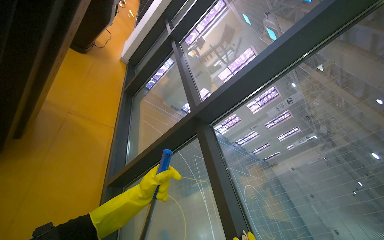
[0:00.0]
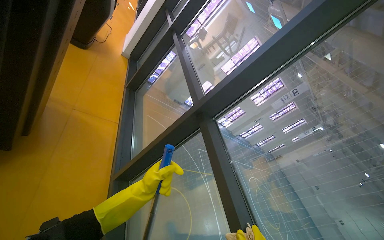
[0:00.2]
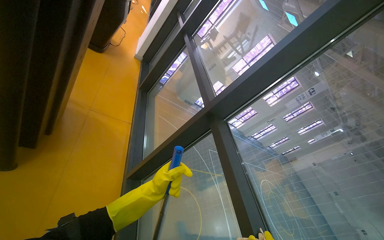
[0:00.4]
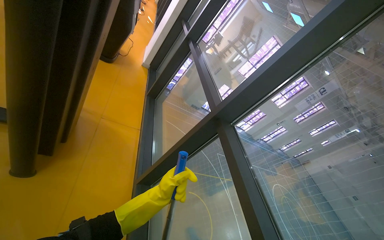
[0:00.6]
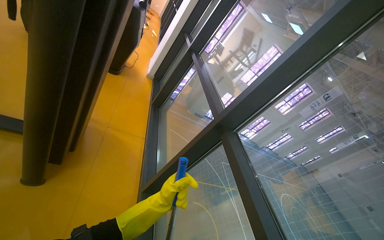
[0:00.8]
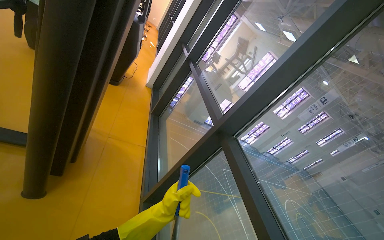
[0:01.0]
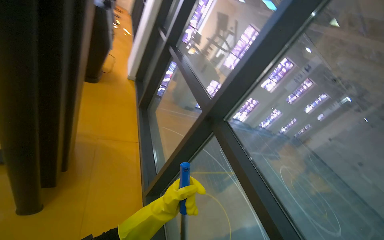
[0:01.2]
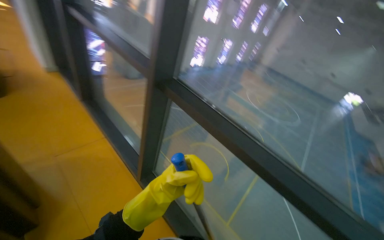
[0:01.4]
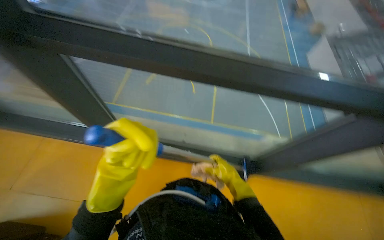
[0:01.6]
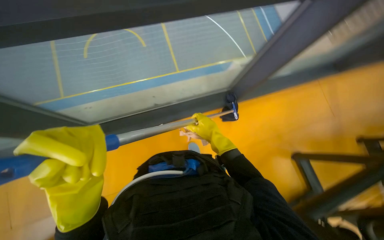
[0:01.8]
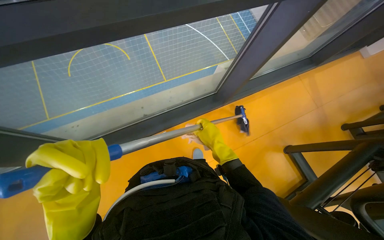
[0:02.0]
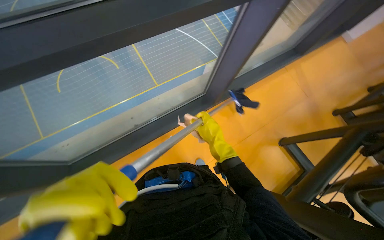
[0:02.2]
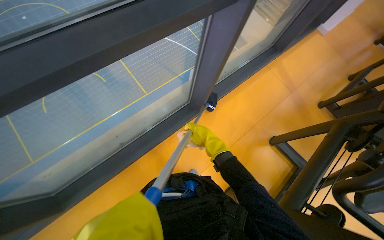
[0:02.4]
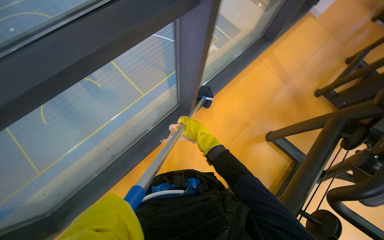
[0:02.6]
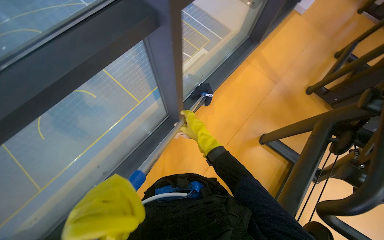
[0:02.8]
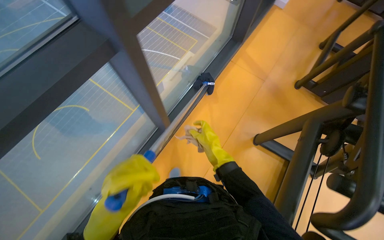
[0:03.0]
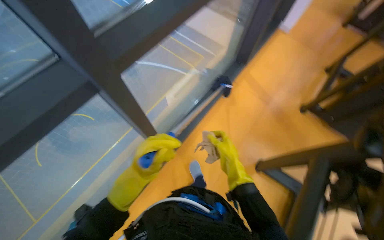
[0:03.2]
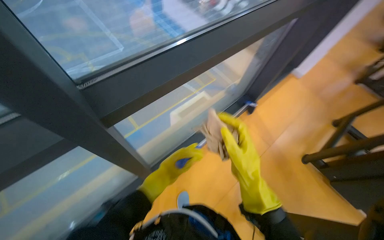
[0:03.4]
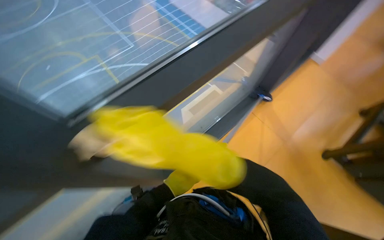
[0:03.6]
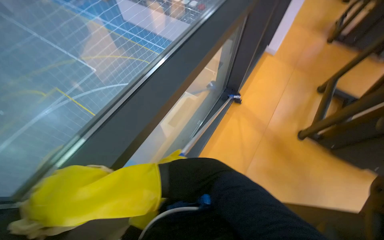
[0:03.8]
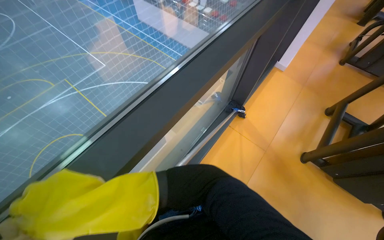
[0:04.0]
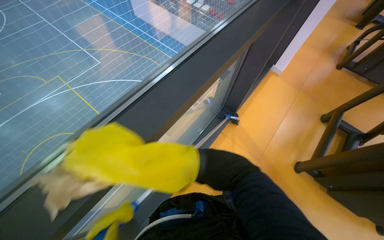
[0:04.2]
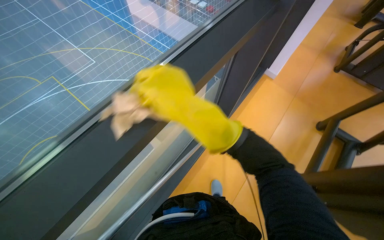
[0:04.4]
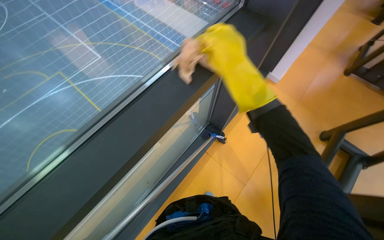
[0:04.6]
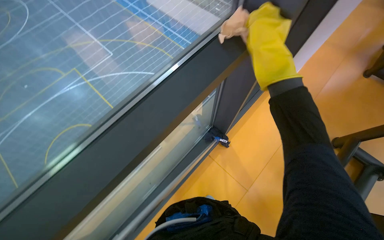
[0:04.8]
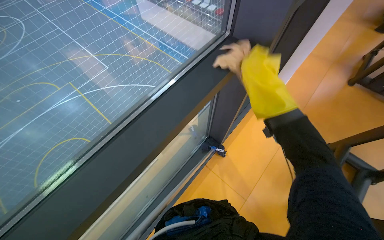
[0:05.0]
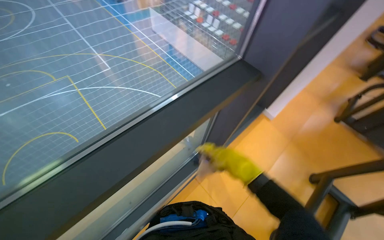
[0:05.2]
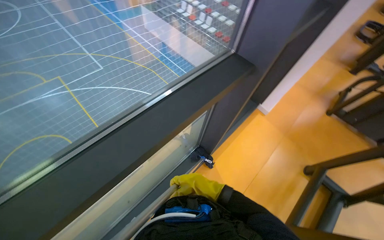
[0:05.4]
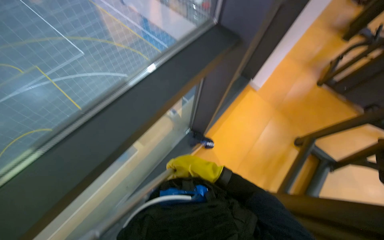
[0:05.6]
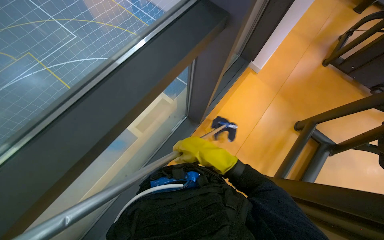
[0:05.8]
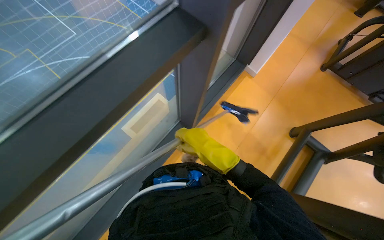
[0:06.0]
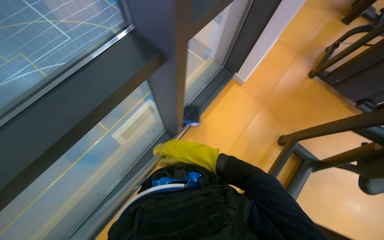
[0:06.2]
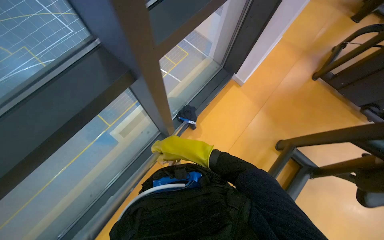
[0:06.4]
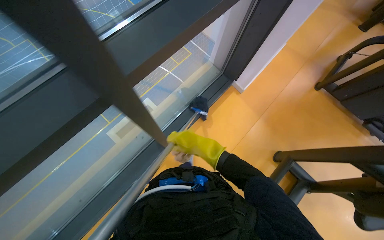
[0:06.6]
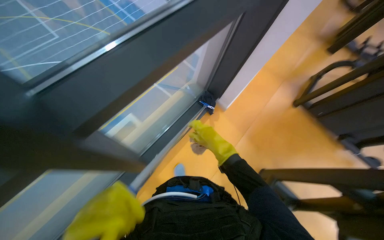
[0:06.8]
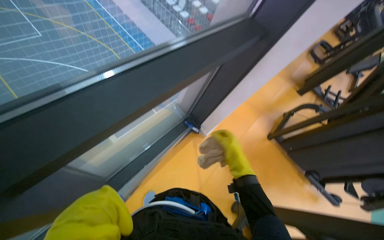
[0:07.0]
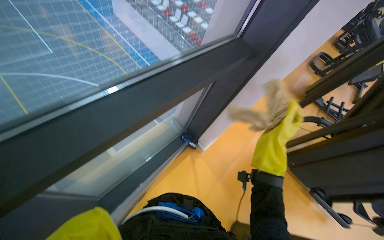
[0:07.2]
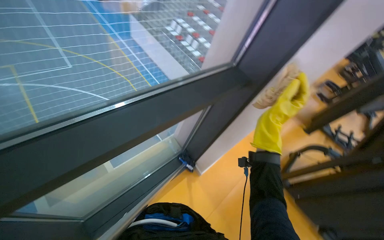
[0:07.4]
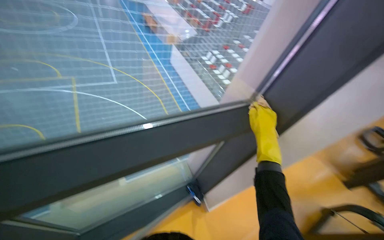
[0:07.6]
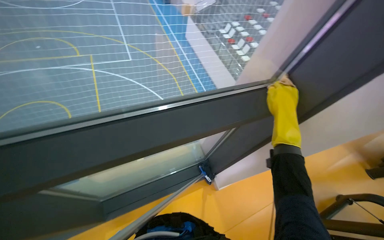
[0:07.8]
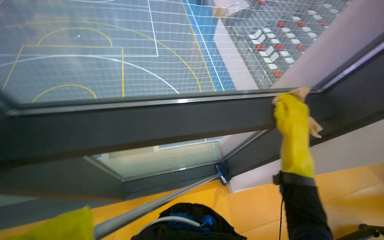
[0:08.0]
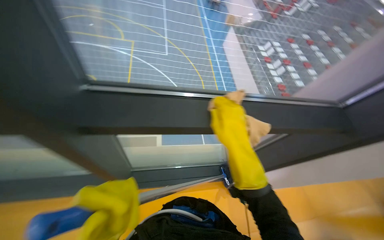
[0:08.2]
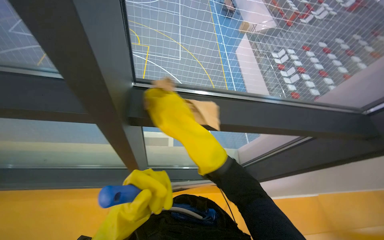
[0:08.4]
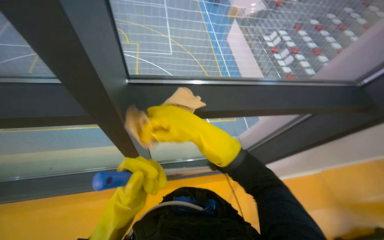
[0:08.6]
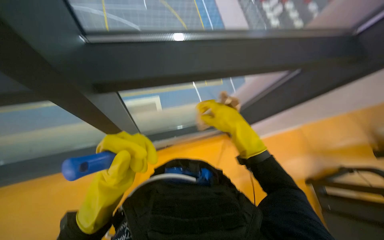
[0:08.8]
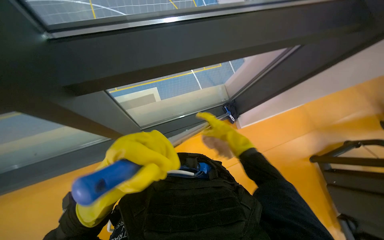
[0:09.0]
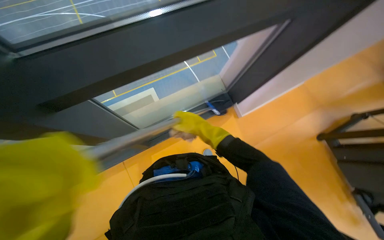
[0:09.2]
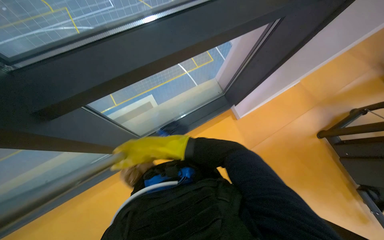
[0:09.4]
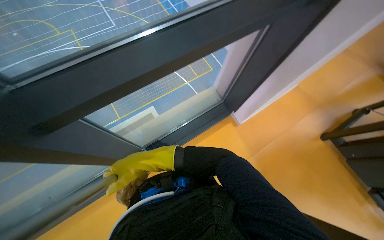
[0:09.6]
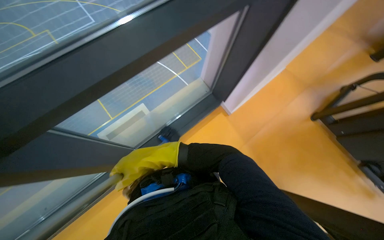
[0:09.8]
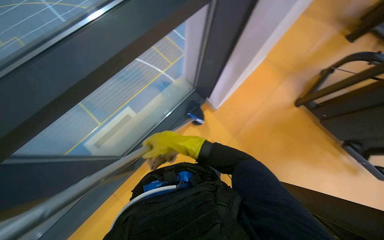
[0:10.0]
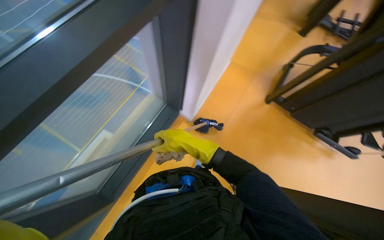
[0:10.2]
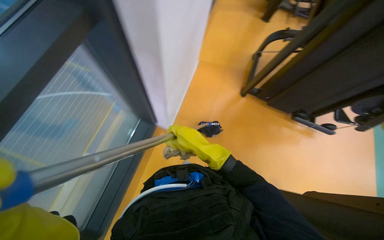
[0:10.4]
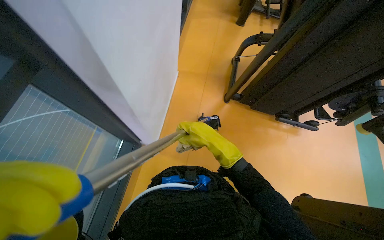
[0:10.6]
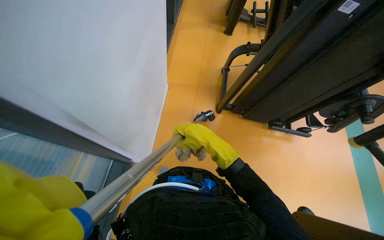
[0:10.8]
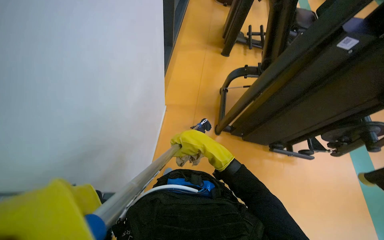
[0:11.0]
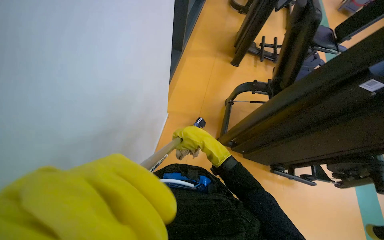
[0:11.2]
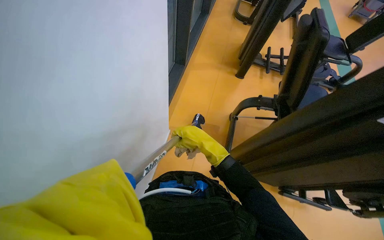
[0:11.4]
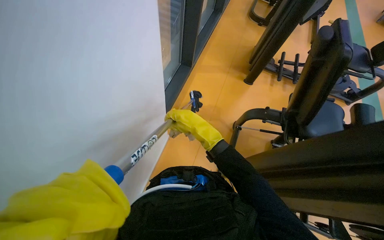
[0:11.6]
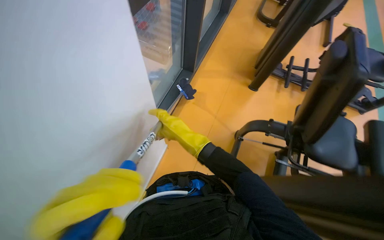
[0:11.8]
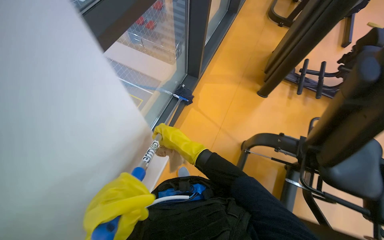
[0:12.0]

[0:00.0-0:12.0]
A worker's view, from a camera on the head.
Job: cleaning windows.
The whole recording: Cleaning gym windows. The worker cleans the gym windows using a long pole and wipes the frames with a cloth.
0:00.0 to 0:01.6: The wearer's head swings approximately 60 degrees to the right. The view tips downward by about 35 degrees.
0:01.6 to 0:03.0: The wearer's head swings approximately 30 degrees to the right. The right hand shifts some 15 cm up the picture.
0:04.4 to 0:06.0: The right hand is displaced to the right and farther from the camera by roughly 30 cm, and goes down the picture and returns, approximately 5 cm each way.
0:06.0 to 0:07.6: The camera travels about 70 cm. The wearer looks some 30 degrees further upward.
0:07.6 to 0:09.0: The view tips downward by some 25 degrees. The right hand reaches about 60 cm to the left, then returns.
0:09.0 to 0:10.4: The head travels about 50 cm. The head rotates approximately 50 degrees to the right.
0:10.4 to 0:12.0: The wearer moves some 1 m.

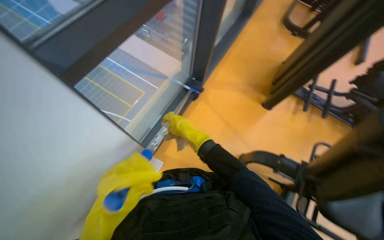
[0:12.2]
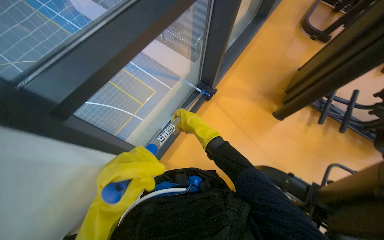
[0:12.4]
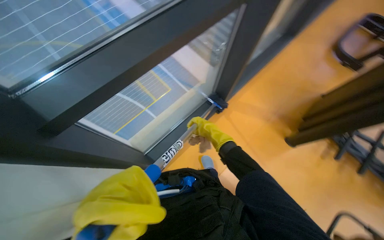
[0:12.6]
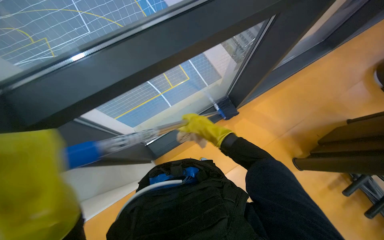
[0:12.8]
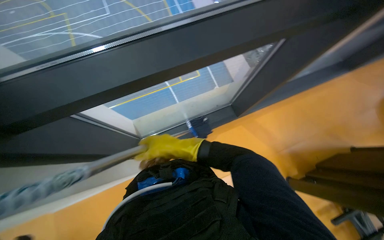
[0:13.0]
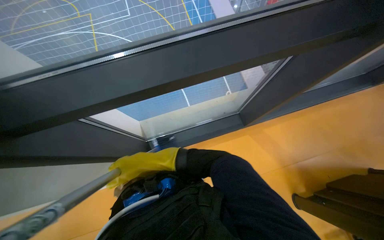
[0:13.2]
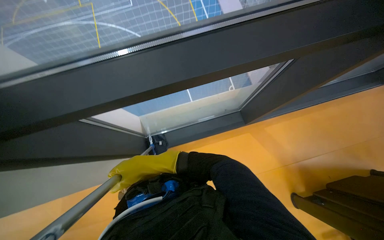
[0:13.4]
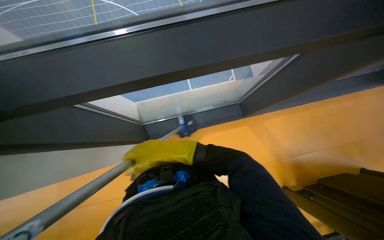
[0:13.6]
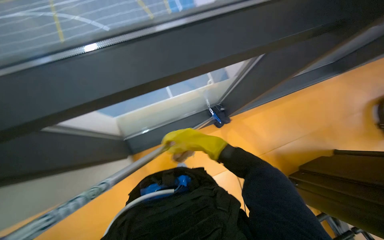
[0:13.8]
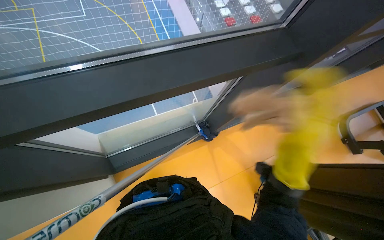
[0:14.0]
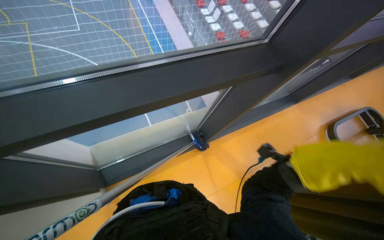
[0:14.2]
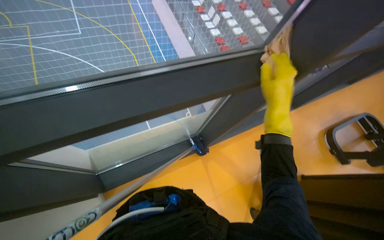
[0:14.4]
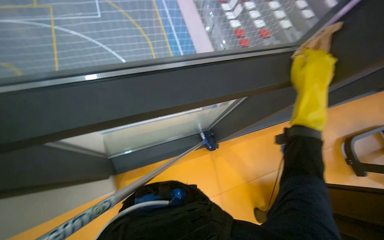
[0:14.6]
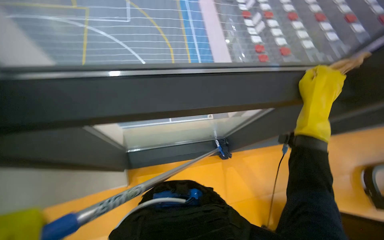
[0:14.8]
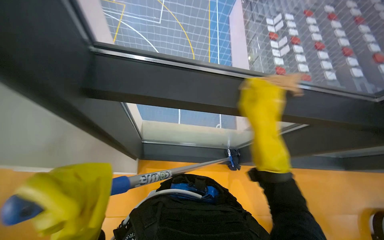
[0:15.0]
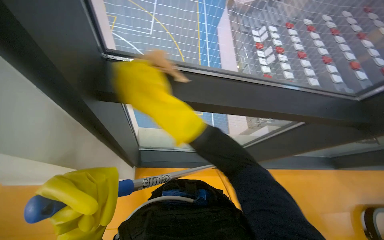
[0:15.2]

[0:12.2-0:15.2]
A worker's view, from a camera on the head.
Job: cleaning windows.
The whole recording: Cleaning gym windows. The worker cleans the gym windows using a long pole and wipes the frames with a cloth.
0:12.2 to 0:13.8: The view tilts roughly 15 degrees downward. The scene rotates clockwise by roughly 30 degrees.
0:13.8 to 0:15.2: The camera pitches upward, by roughly 15 degrees.

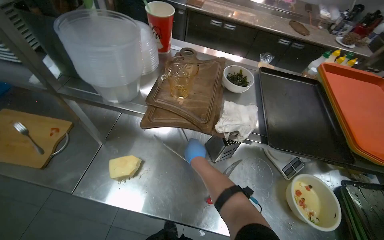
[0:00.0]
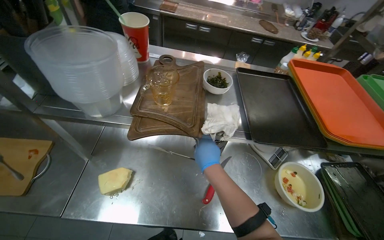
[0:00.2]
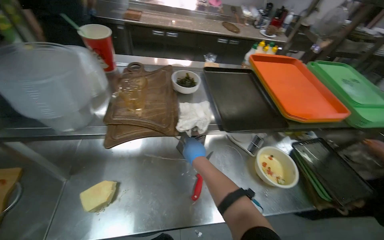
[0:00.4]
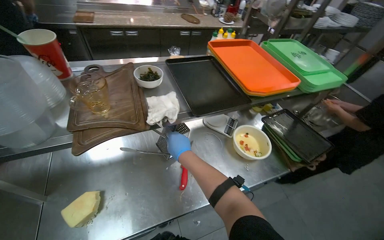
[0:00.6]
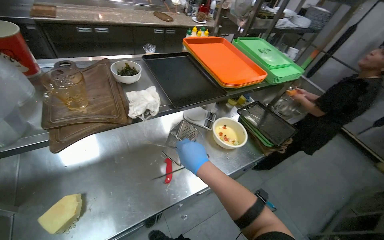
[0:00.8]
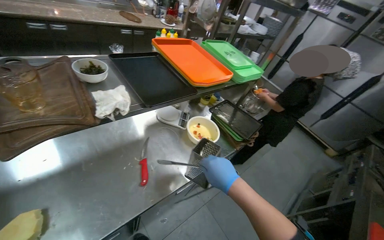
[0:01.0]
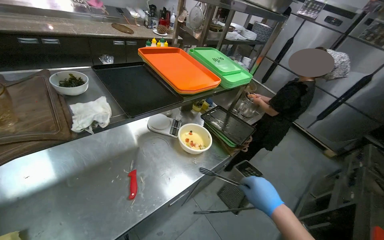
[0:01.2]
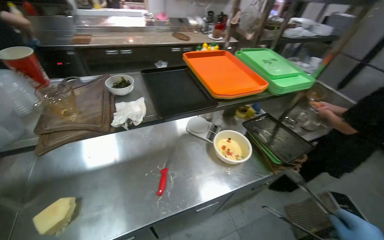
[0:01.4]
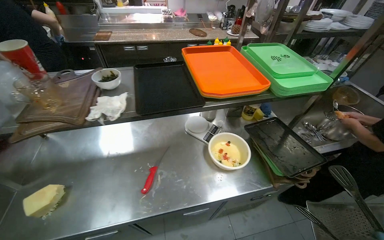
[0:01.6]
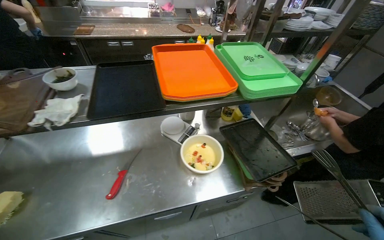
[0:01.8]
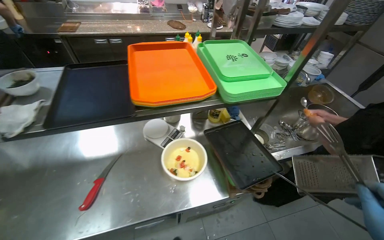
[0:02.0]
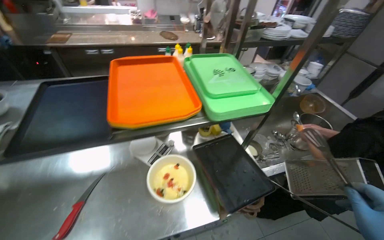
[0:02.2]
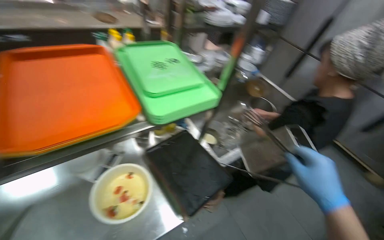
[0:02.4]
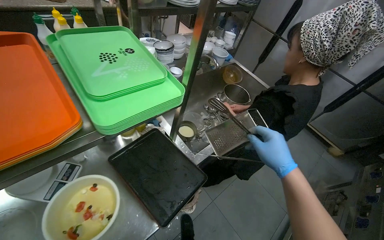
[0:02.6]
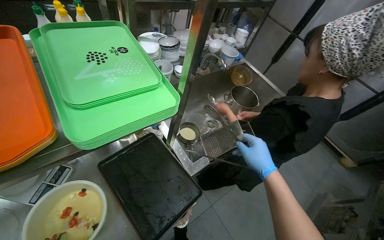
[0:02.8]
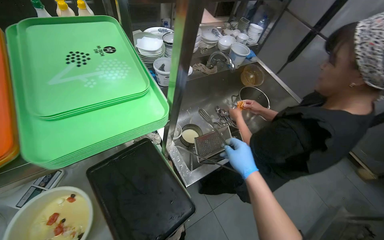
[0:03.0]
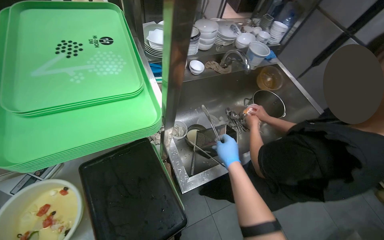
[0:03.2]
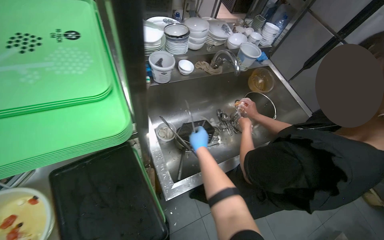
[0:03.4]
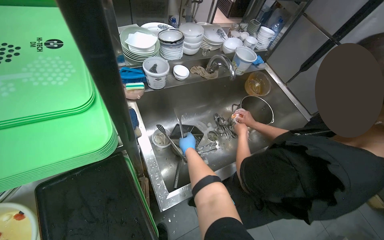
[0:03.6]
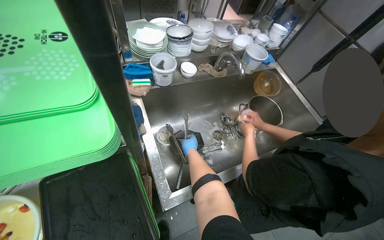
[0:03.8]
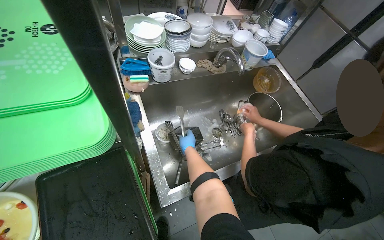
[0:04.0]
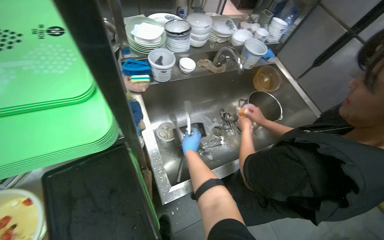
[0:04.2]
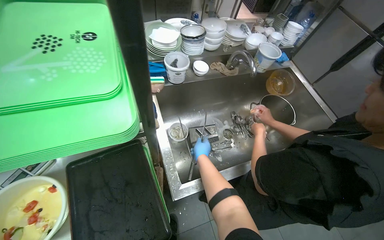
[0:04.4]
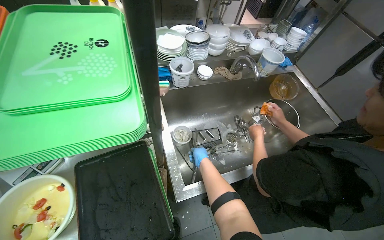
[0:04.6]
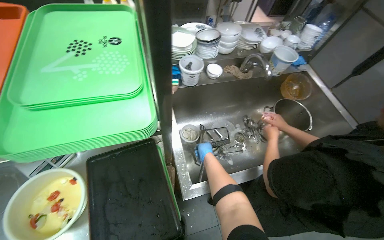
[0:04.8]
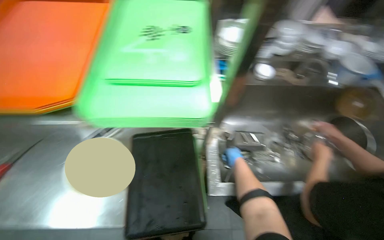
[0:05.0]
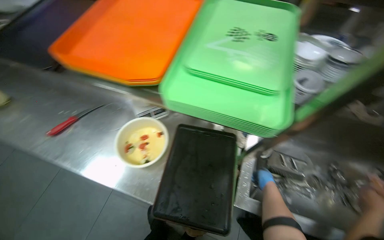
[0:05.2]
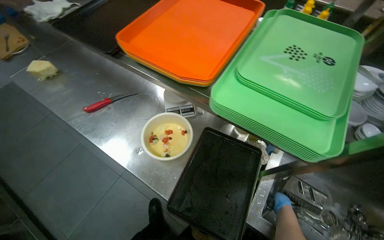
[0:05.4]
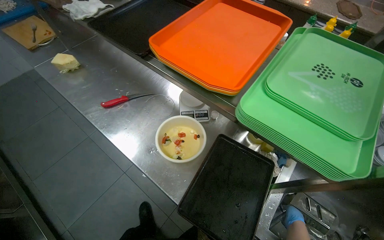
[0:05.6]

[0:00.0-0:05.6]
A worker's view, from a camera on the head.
Job: organizing items.
The whole recording: Bagging and storing cheese. The worker places a block of cheese into a plastic bag and stores it in the refrigerator.
0:00.0 to 0:01.4: The head turns to the right by about 35 degrees.
0:01.4 to 0:02.8: The head travels some 70 cm.
0:02.8 to 0:04.2: The right hand travels farther from the camera by some 35 cm.
0:04.2 to 0:05.6: The head rotates approximately 60 degrees to the left.
